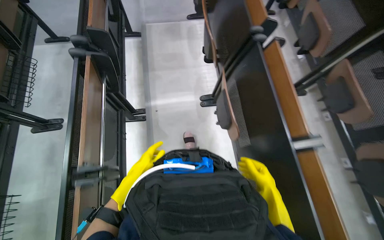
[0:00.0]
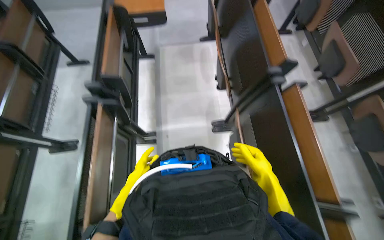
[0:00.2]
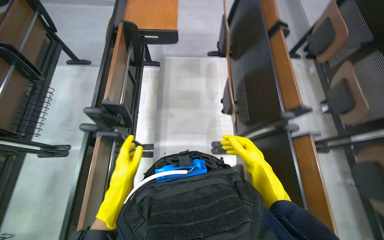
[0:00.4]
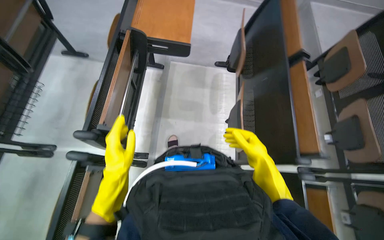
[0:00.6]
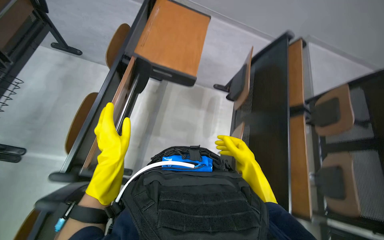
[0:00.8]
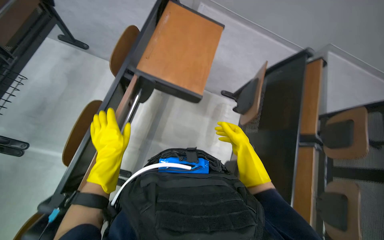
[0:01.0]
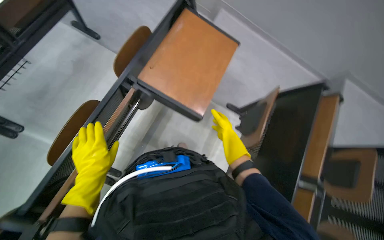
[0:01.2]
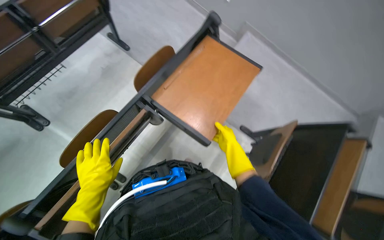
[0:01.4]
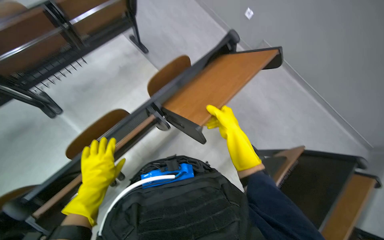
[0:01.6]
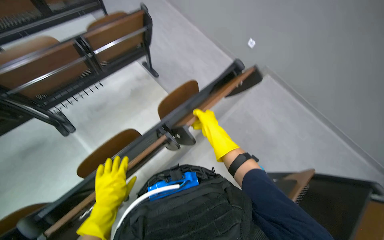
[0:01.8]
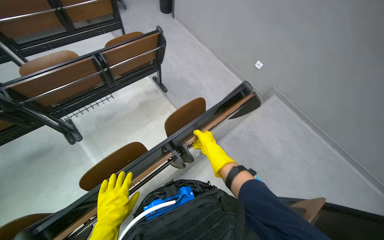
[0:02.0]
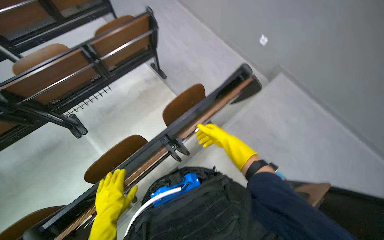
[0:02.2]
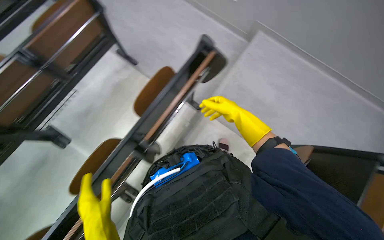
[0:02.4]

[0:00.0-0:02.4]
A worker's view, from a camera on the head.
Job: organizing items.
The whole recording: Folding auditorium desks. The worker folds down the wooden desks in the auditorium.
0:00.0 to 0:01.2: The head travels about 1 m. The scene rotates clockwise by roughly 35 degrees.
0:01.2 to 0:02.4: The right hand goes roughly 35 cm up the picture.

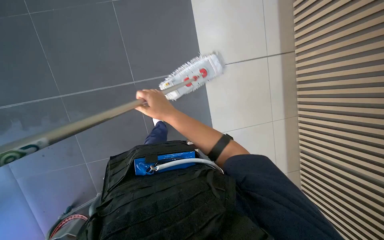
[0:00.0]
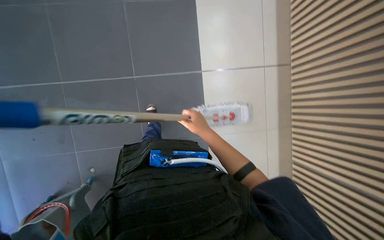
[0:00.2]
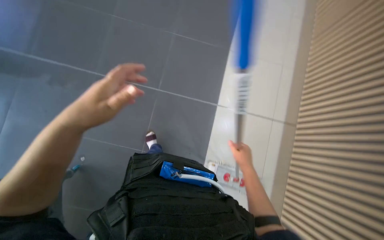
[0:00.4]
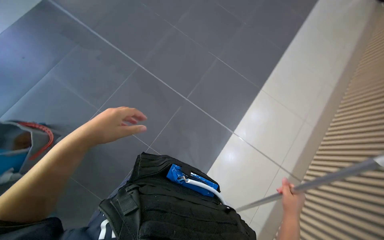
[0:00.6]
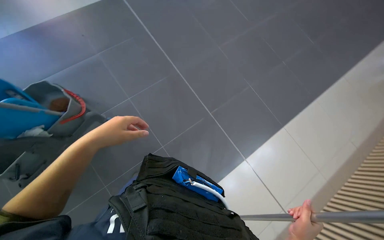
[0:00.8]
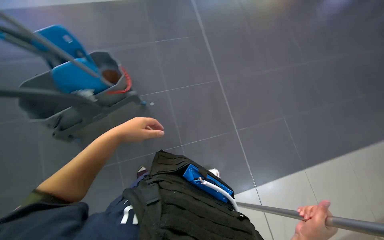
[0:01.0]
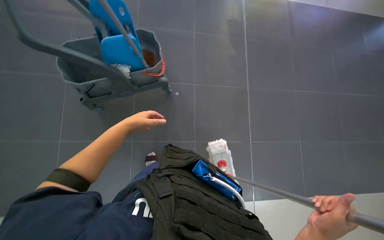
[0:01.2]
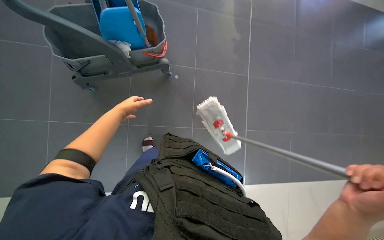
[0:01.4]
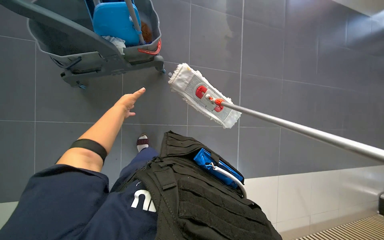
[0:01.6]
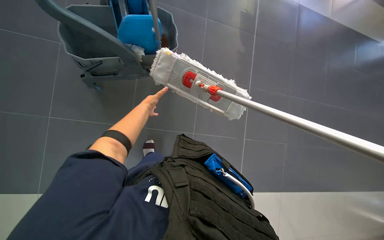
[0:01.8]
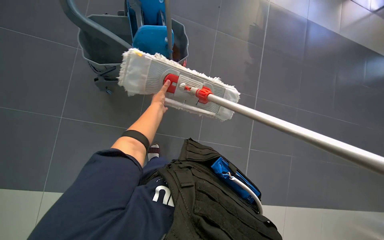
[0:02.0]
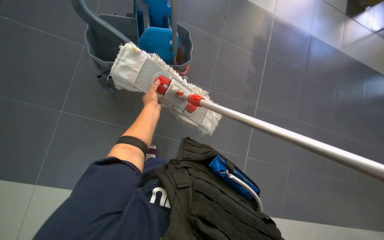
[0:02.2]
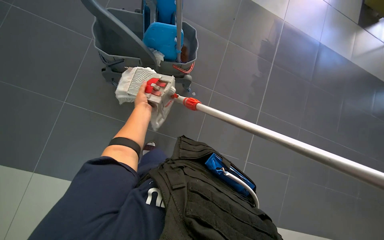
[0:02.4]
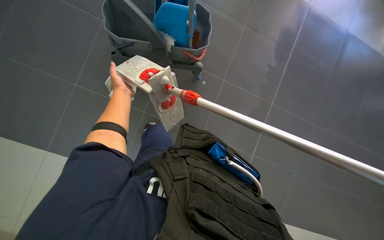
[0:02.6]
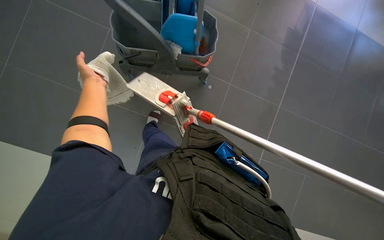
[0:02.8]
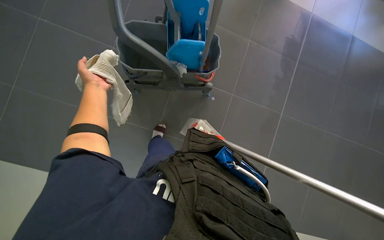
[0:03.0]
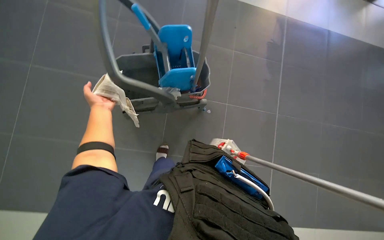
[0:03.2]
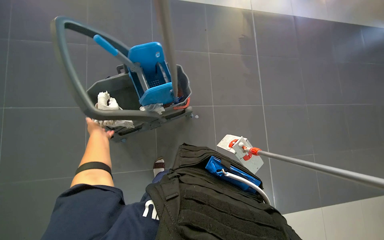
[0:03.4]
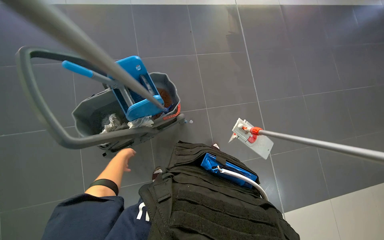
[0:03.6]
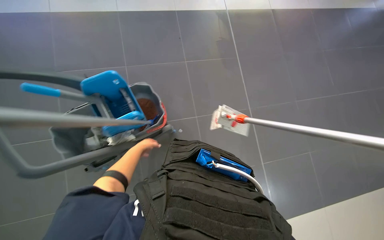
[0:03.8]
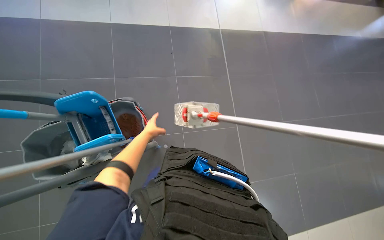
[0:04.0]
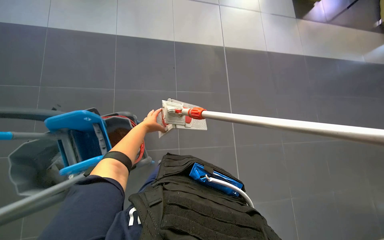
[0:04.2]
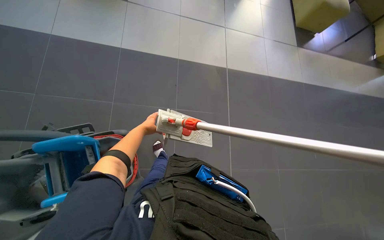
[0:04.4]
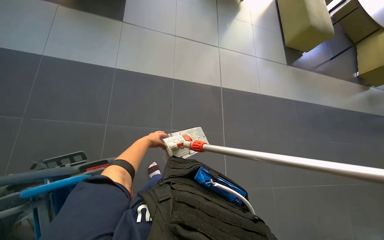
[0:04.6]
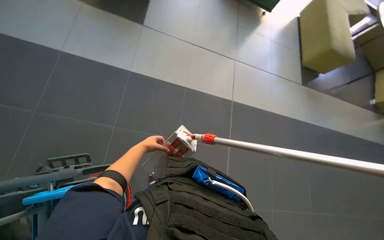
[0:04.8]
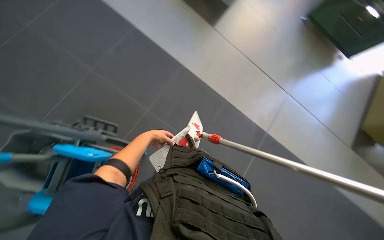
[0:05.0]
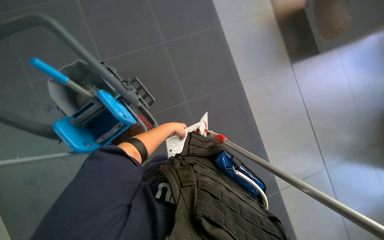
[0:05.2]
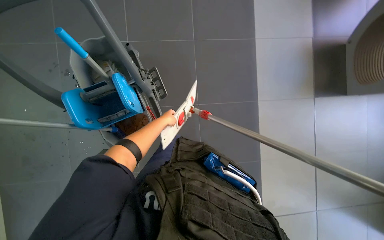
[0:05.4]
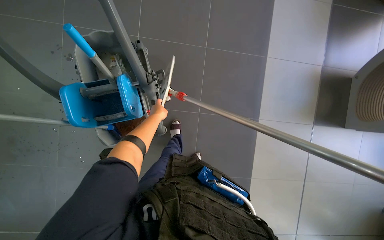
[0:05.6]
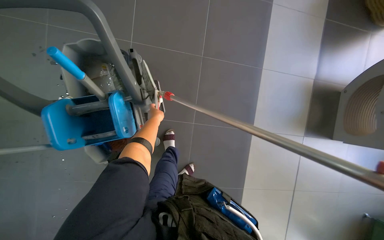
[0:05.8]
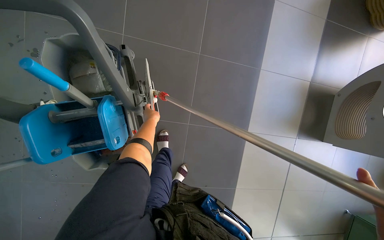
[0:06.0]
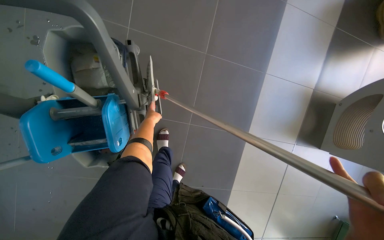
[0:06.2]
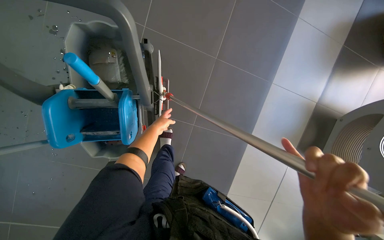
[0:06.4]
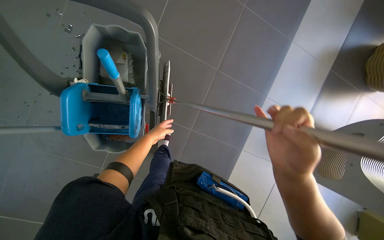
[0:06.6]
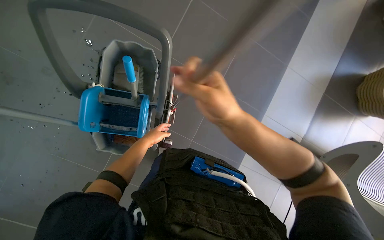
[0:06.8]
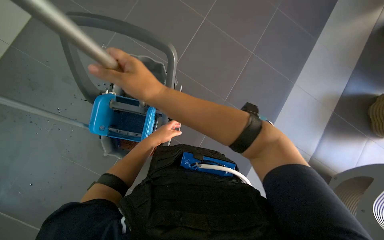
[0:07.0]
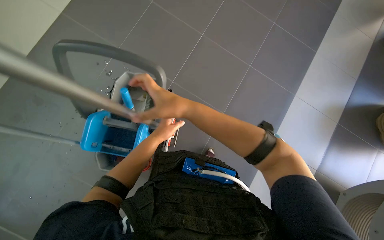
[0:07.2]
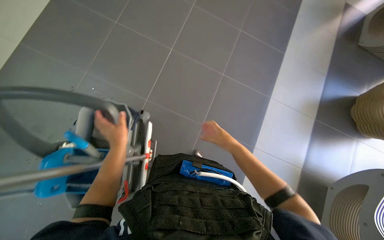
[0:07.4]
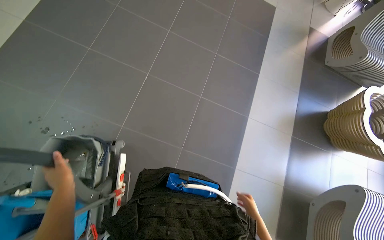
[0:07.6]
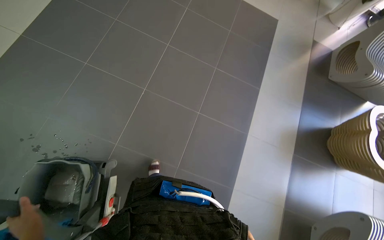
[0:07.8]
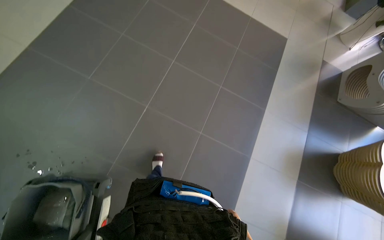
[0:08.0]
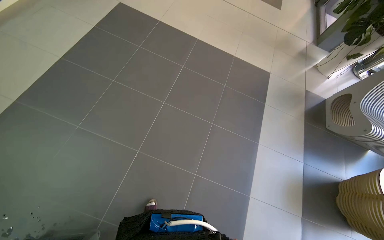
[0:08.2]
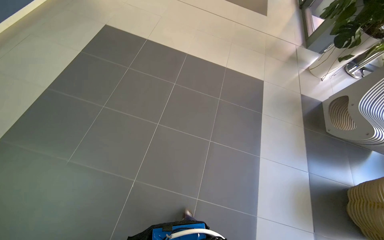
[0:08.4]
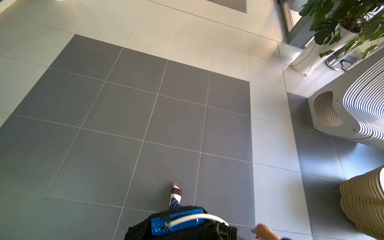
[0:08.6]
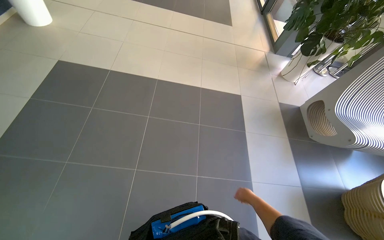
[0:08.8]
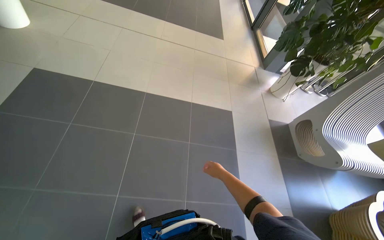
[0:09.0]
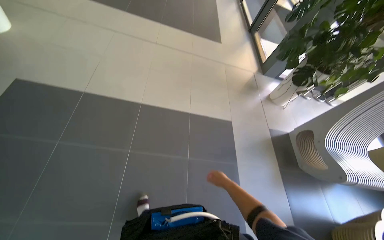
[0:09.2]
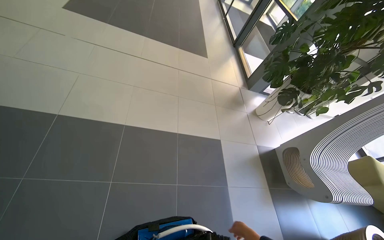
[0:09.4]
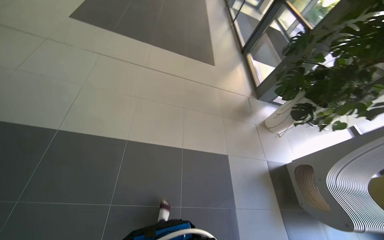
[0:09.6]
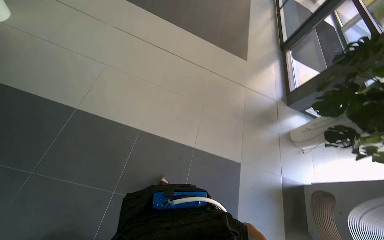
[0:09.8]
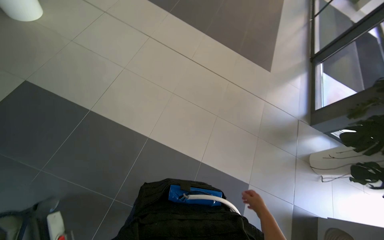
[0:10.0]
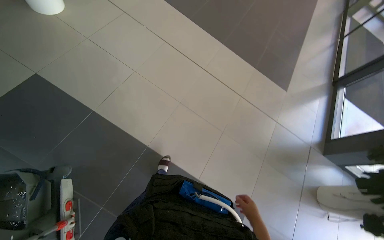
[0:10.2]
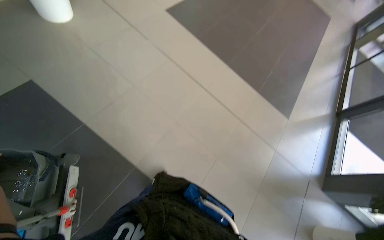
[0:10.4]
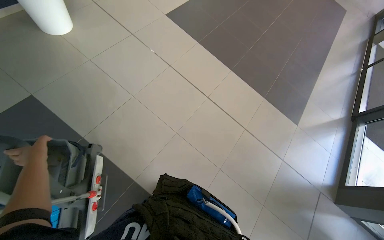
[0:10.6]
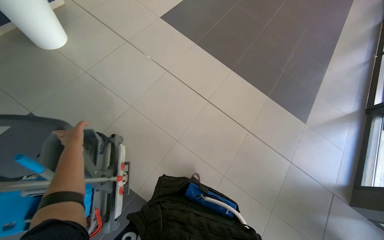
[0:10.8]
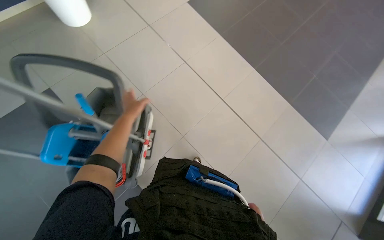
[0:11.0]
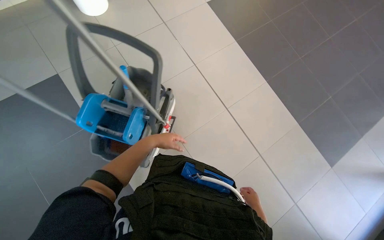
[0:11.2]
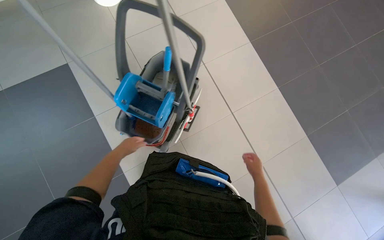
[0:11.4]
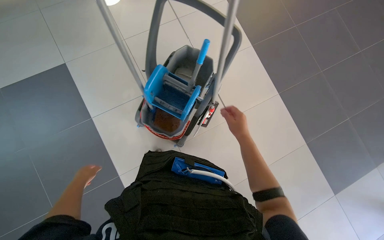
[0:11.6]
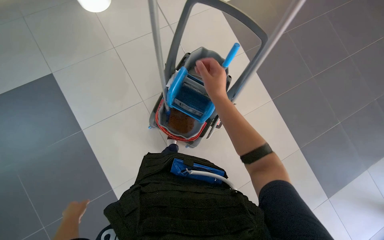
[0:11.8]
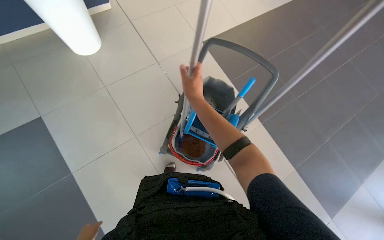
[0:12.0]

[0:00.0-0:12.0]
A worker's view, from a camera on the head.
Job: preparing cleaning supplies.
The whole recording: Managing cleaning equipment. The worker removes the mop head, wrings it, and reattaches it to the handle.
0:00.0 to 0:01.6: The scene rotates clockwise by about 50 degrees.
0:01.6 to 0:03.0: The left hand heads nearer to the camera and up the picture, covering approximately 25 cm.
0:03.0 to 0:04.4: The wearer's head swings some 40 degrees to the right. The wearer looks approximately 20 degrees further upward.
0:04.4 to 0:06.0: The camera travels roughly 50 cm. Everything in view rotates about 70 degrees clockwise.
0:06.0 to 0:07.6: The view tilts about 25 degrees upward. The left hand travels nearer to the camera and to the left by roughly 35 cm.
0:07.6 to 0:09.0: The head travels roughly 1 m. The wearer looks about 20 degrees further upward.
0:09.0 to 0:10.4: The camera travels roughly 90 cm. The wearer looks some 35 degrees further to the left.

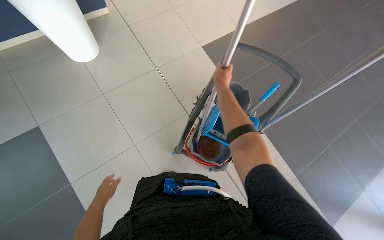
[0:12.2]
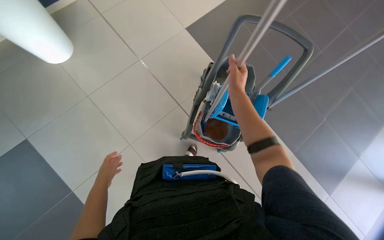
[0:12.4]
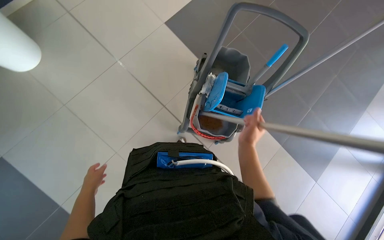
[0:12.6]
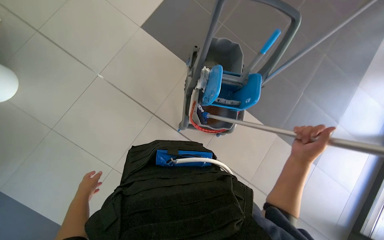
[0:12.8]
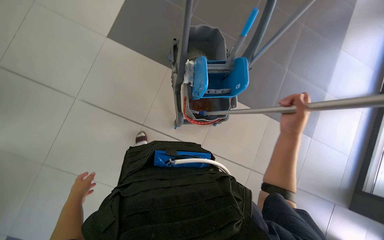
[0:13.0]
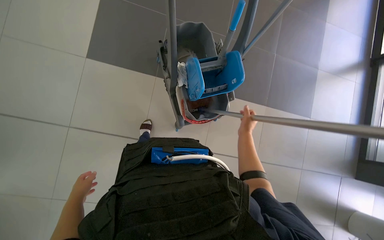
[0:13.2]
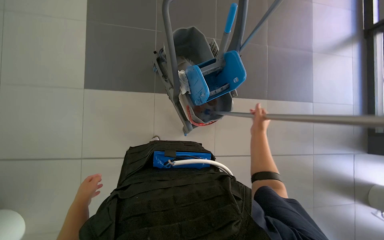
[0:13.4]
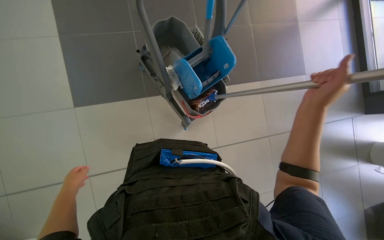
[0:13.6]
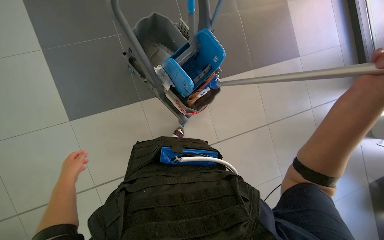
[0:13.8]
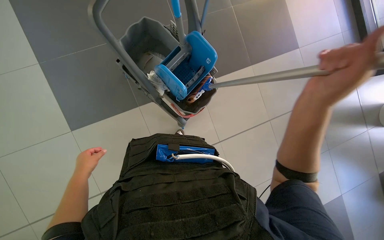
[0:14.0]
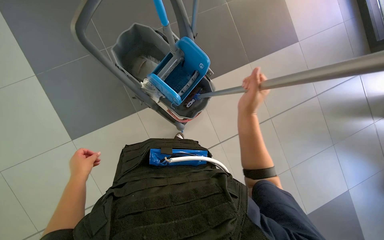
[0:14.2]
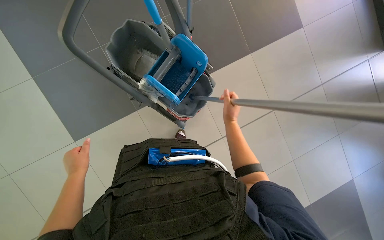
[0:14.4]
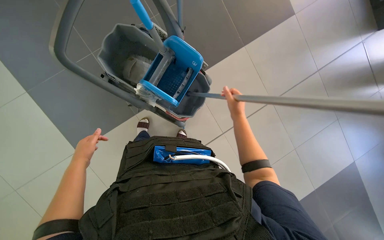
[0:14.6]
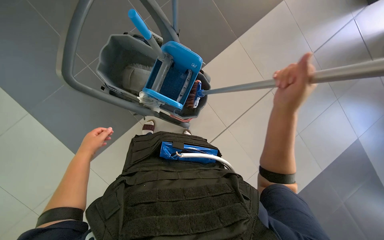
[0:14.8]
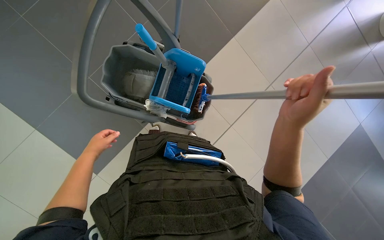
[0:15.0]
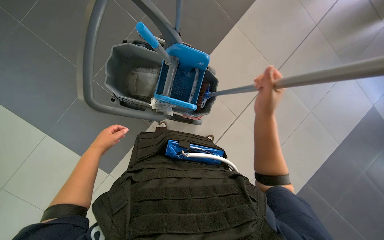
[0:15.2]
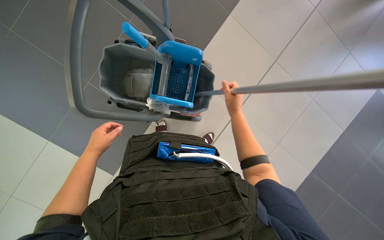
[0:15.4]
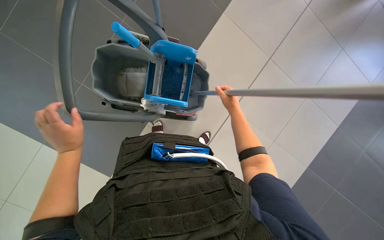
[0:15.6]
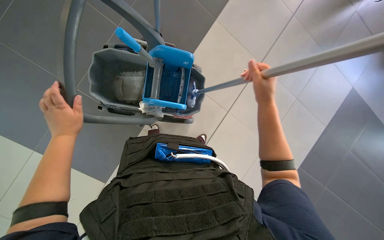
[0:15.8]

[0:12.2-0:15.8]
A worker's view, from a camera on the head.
Job: preparing cleaning supplies.
The whole recording: Managing cleaning equipment. The worker removes the mop head, wrings it, and reattaches it to the handle.
0:12.2 to 0:14.0: The camera pitches downward, by approximately 15 degrees. The scene turns approximately 55 degrees counterclockwise in the picture.
0:14.0 to 0:15.8: The scene turns roughly 35 degrees counterclockwise in the picture. The left hand travels up the picture by roughly 35 cm; the right hand goes nearer and farther, roughly 30 cm each way, reversing 3 times.
